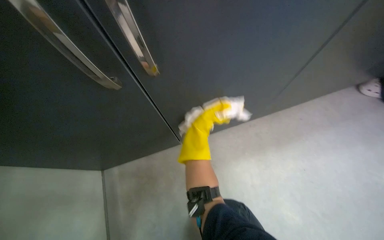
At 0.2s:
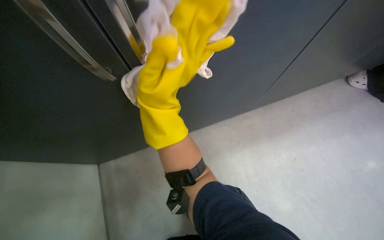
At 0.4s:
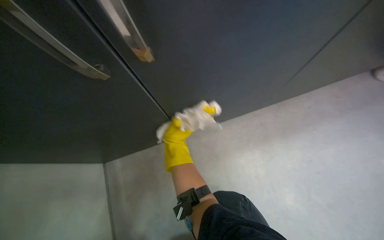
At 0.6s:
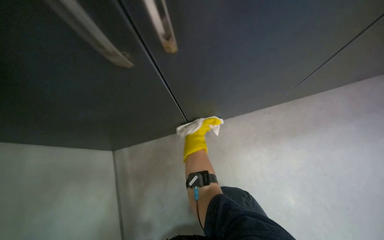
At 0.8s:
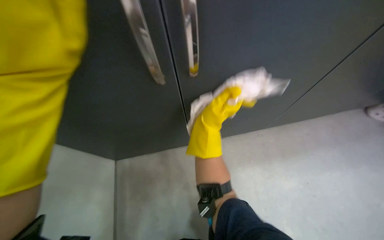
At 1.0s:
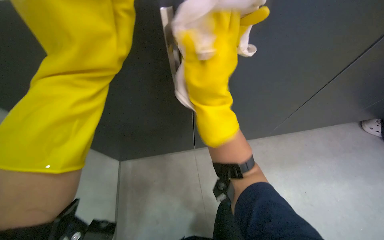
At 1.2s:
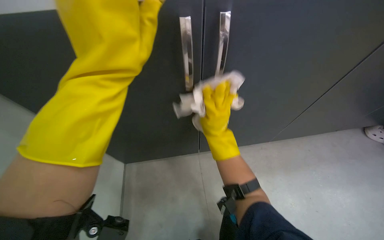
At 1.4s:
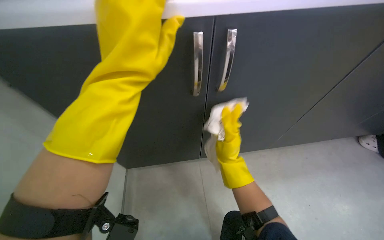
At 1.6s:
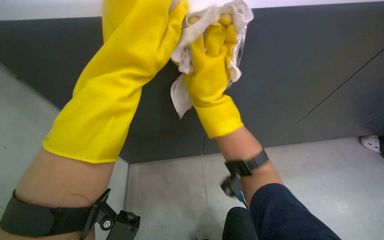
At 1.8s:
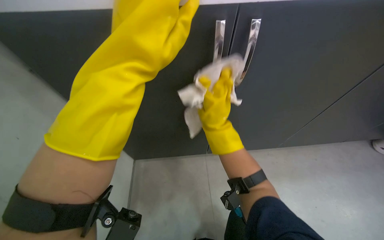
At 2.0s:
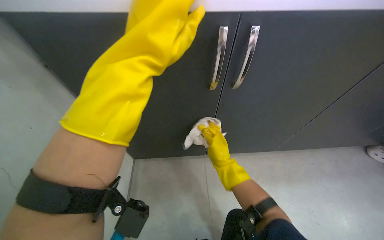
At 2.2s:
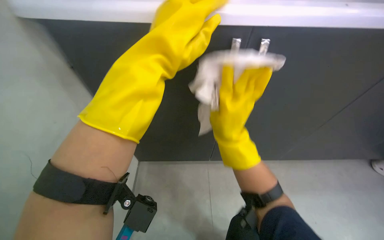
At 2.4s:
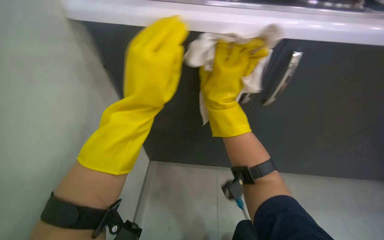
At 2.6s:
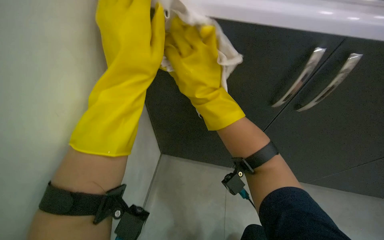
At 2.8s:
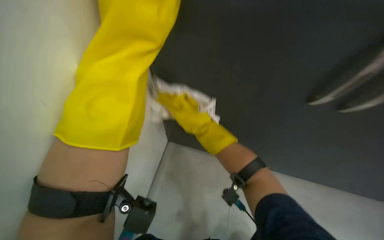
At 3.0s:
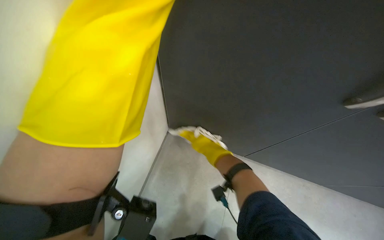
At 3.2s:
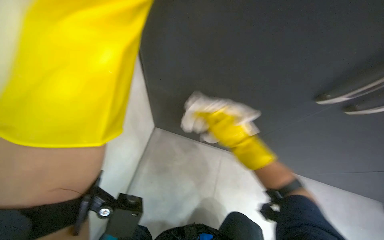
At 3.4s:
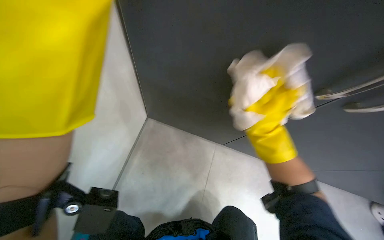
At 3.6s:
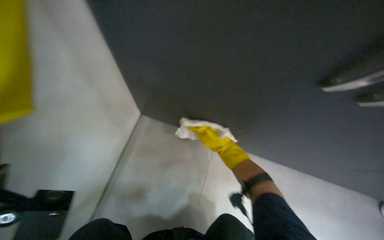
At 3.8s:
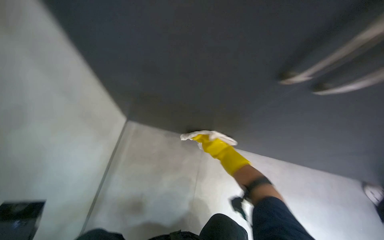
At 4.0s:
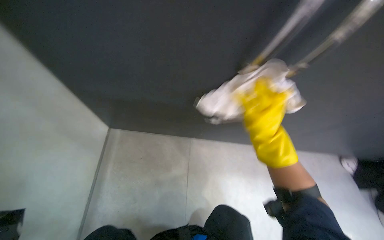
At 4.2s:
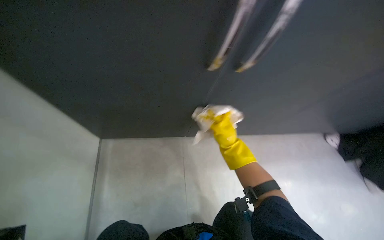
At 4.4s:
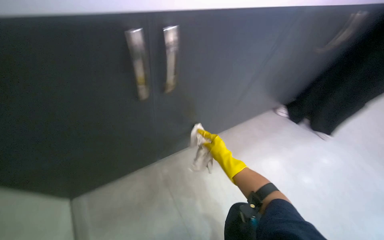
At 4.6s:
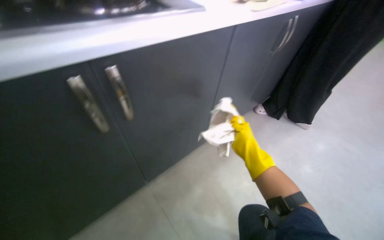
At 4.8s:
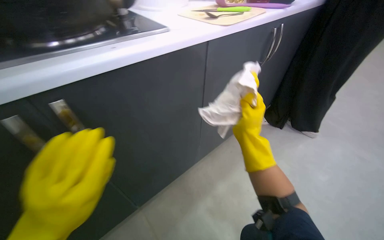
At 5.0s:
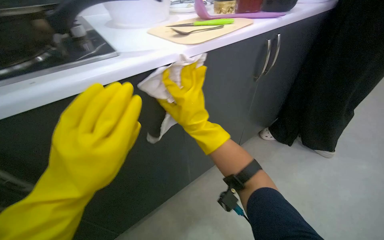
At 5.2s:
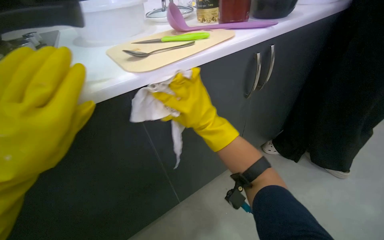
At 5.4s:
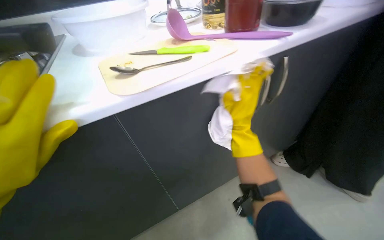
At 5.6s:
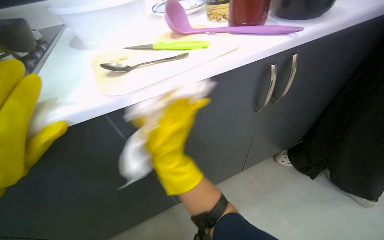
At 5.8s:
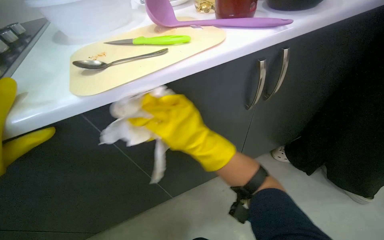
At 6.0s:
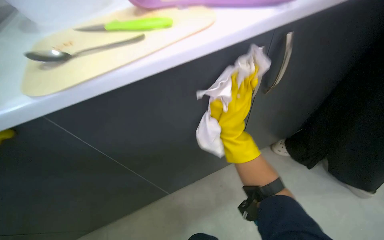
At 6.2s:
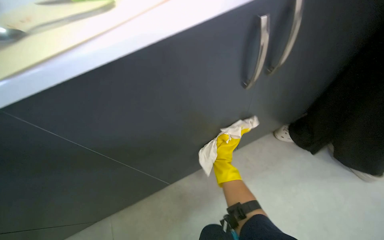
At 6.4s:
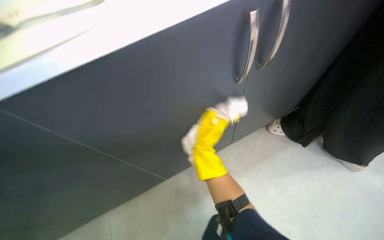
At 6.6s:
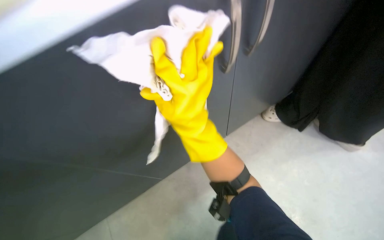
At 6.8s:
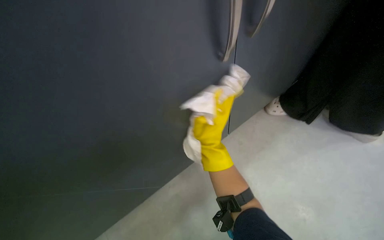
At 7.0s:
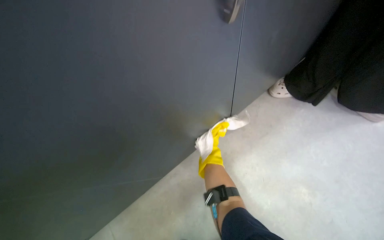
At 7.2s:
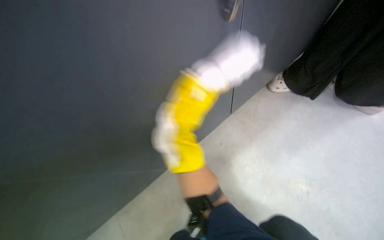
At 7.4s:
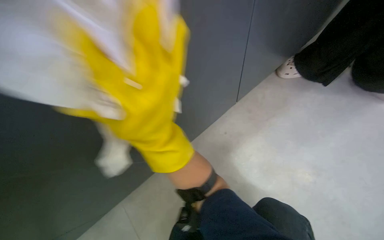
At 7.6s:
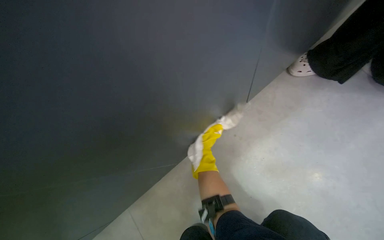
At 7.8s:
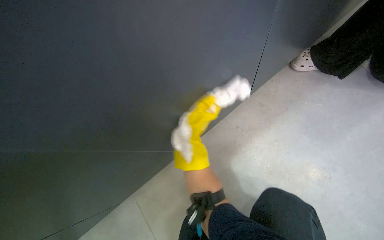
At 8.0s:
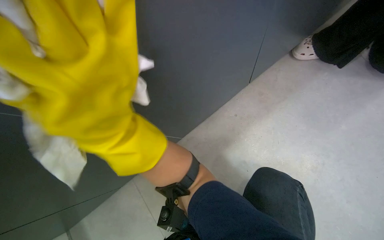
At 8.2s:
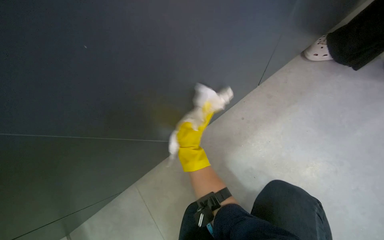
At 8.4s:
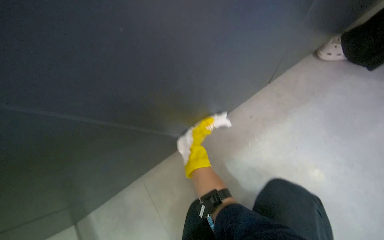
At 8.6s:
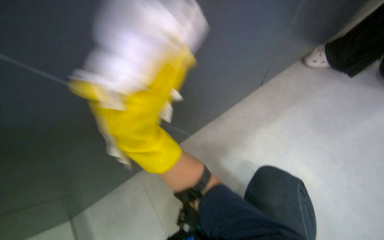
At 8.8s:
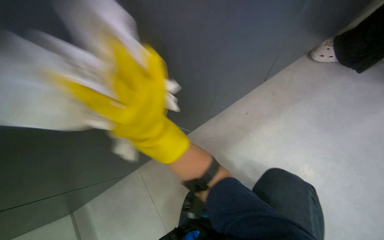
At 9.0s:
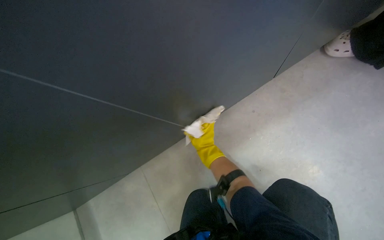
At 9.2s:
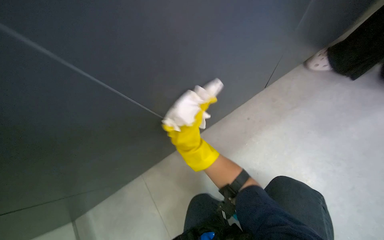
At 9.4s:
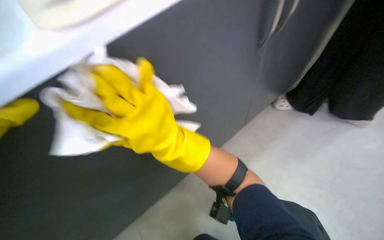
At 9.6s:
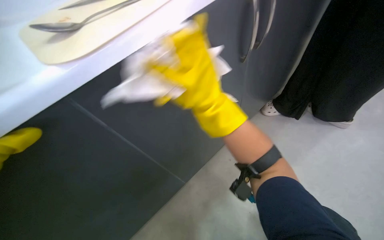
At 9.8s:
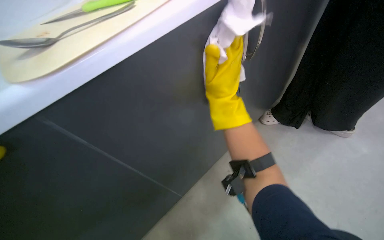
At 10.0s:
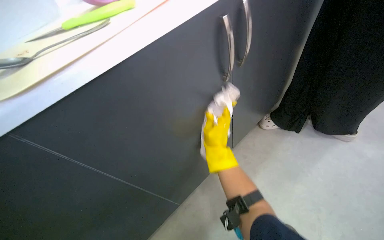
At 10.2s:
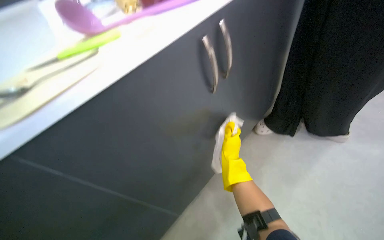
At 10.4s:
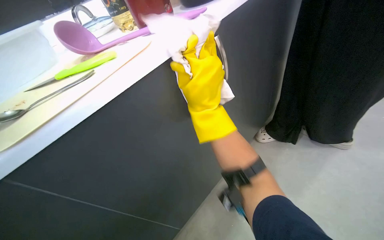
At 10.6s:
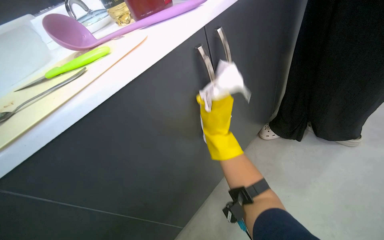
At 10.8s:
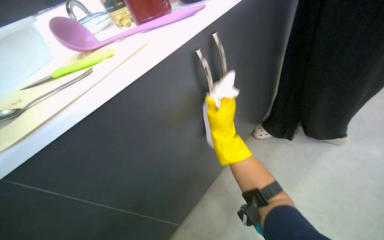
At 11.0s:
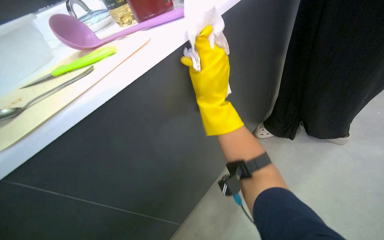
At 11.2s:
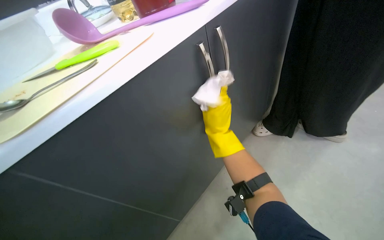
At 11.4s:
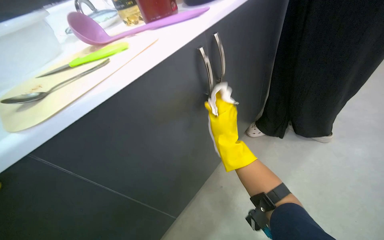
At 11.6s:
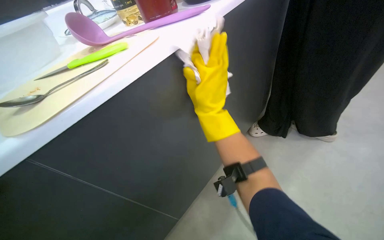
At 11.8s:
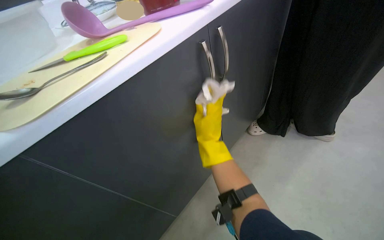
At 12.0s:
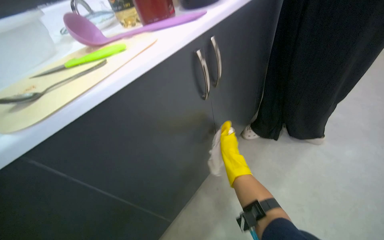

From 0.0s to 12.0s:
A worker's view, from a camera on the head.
Job: cleaning kitchen.
The whole recording: Wiping kitchen cabinets exterior. The worker wipes the exterior surfaces and handles of the kitchen cabinets with a cloth.
From 0.0s to 1.6s: The right hand swings nearer and farther, some 25 cm each way, with 4 reversals.
From 1.6s to 3.0s: The camera sweeps to the left, by some 25 degrees. The camera pitches upward, by roughly 20 degrees.
From 3.0s to 4.4s: The head rotates some 45 degrees to the right.
From 4.4s to 6.0s: The camera travels about 50 cm.
From 6.0s to 7.6s: The view tips downward by some 20 degrees.
From 7.6s to 9.0s: The right hand travels nearer to the camera and back again, roughly 35 cm each way.
From 10.4s to 12.0s: The right hand moves nearer and farther over about 20 cm, changing direction 4 times.

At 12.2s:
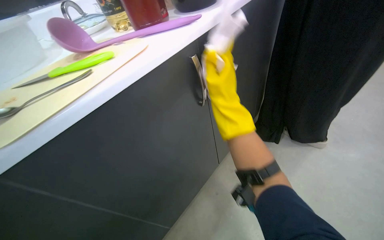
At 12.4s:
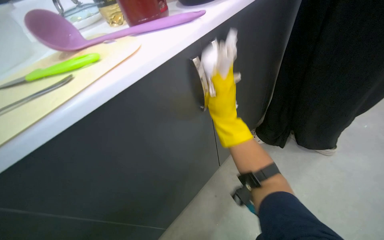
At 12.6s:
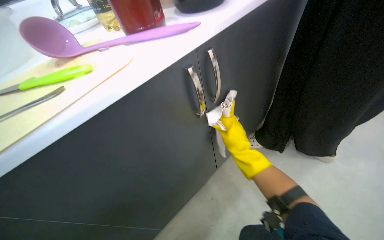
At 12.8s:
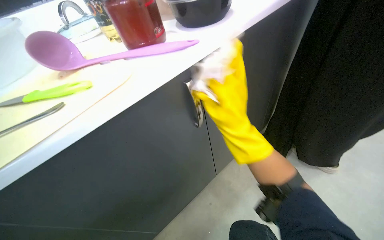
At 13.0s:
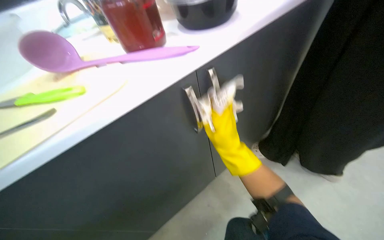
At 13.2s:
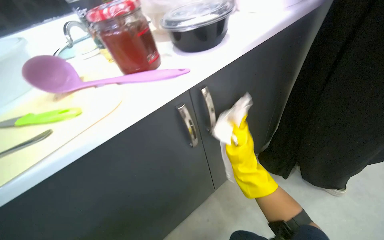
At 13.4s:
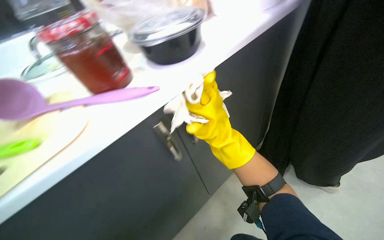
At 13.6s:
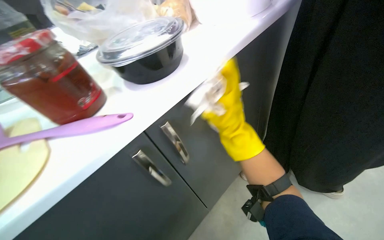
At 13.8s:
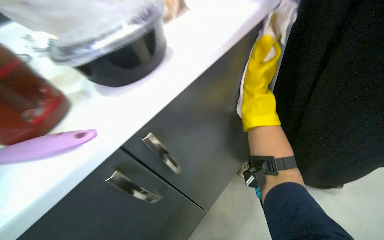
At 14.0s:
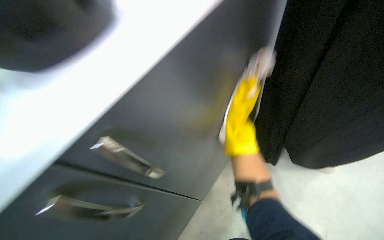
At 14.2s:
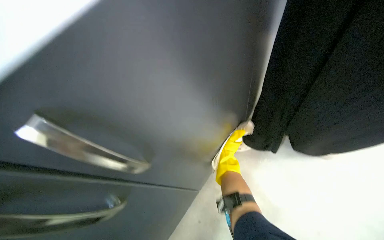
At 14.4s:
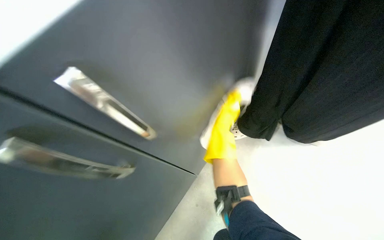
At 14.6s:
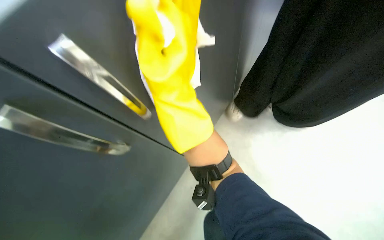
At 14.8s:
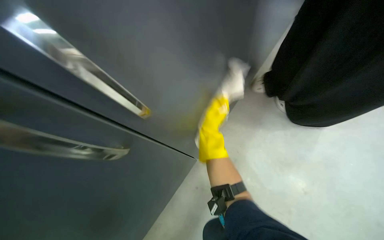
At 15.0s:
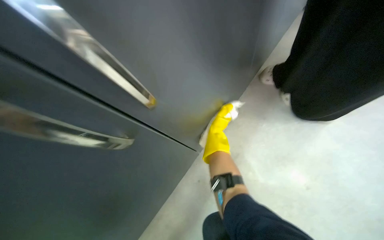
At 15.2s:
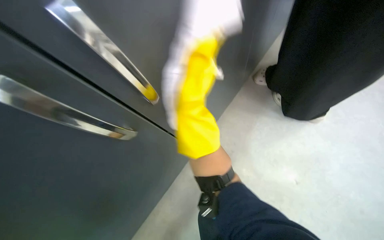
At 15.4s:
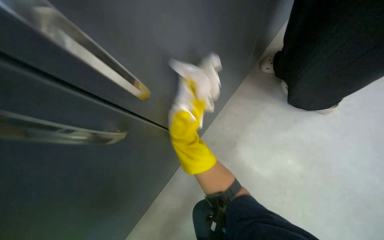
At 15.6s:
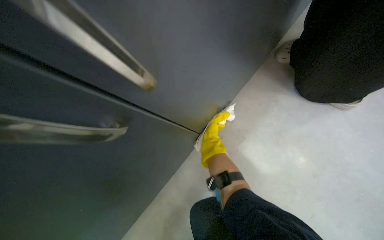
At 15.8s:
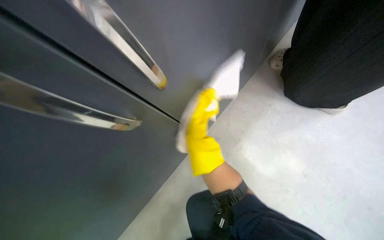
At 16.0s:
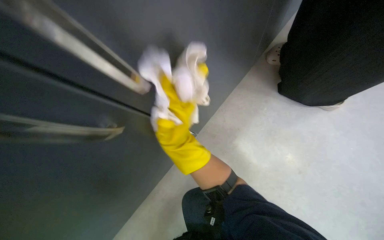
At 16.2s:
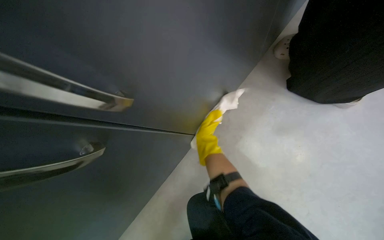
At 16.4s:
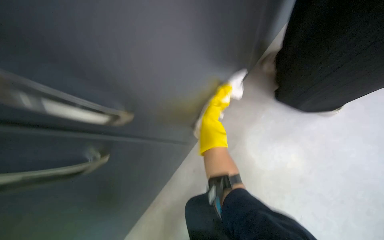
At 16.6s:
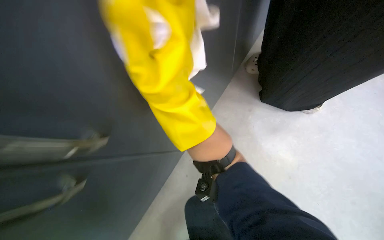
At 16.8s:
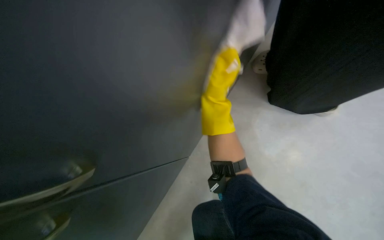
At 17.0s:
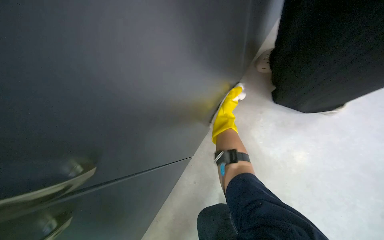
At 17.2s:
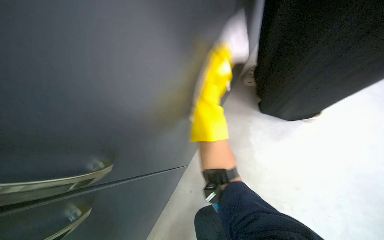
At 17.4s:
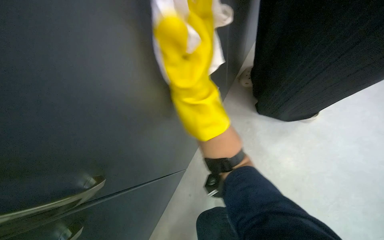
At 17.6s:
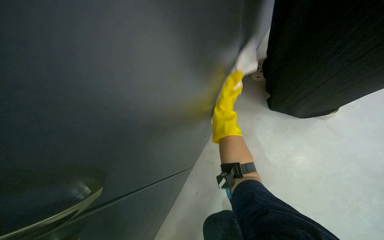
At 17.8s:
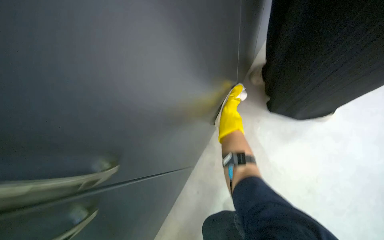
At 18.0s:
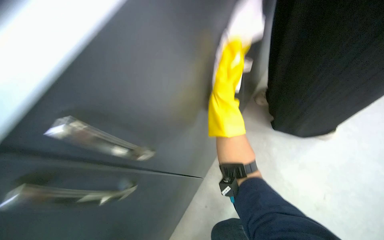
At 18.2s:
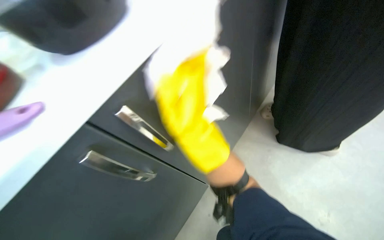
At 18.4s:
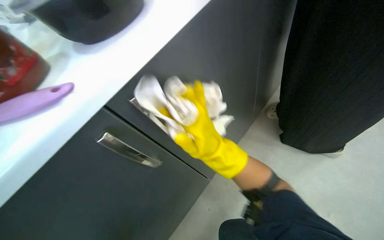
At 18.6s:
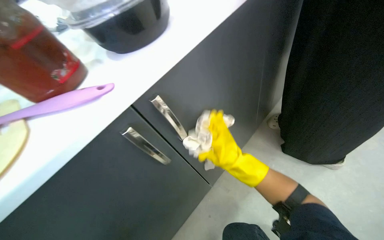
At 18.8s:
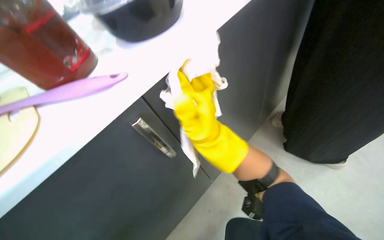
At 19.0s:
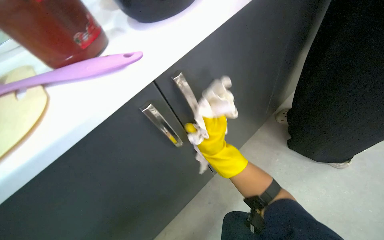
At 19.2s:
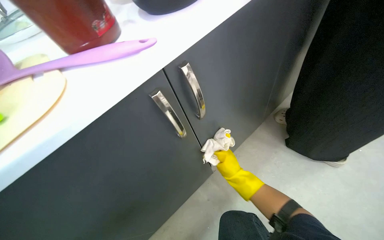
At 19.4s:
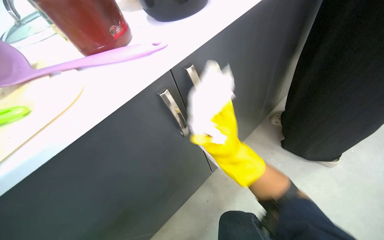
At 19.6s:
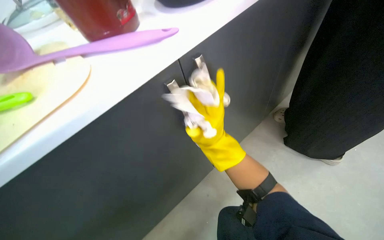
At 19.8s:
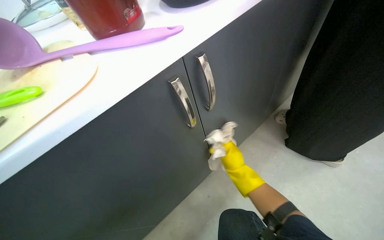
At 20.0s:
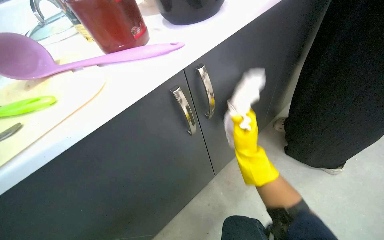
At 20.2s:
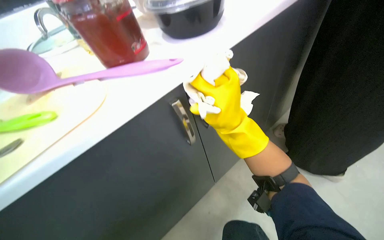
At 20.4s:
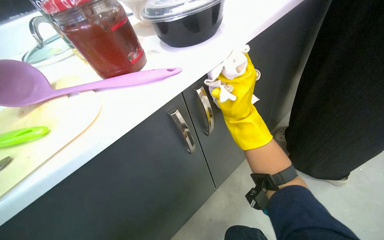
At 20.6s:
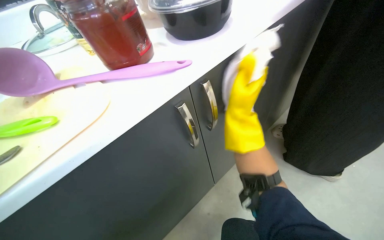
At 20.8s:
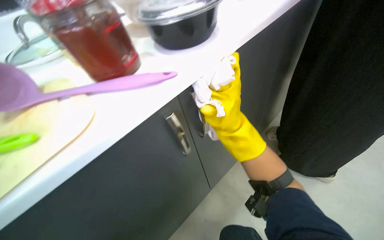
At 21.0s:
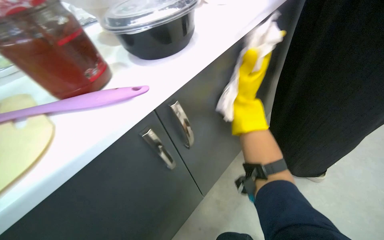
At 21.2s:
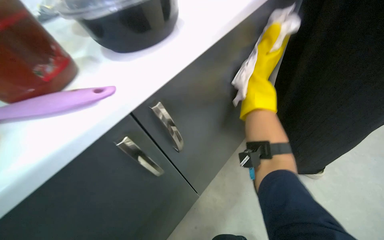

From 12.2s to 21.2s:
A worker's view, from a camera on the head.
Job: cleaning kitchen.
The whole recording: Wiping kitchen cabinets exterior. The worker wipes the exterior surfaces and handles of the kitchen cabinets with a cloth.
From 12.2s to 13.8s: The right hand moves up and down the picture over some 20 cm, changing direction 3 times.
From 16.6s to 18.2s: The right hand goes left and right, approximately 20 cm each way, reversing 3 times.
From 18.2s to 19.8s: The right hand swings nearer and farther, about 25 cm each way, with 4 reversals.
From 19.8s to 21.2s: The right hand shifts approximately 35 cm up the picture.
